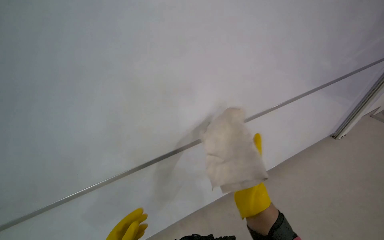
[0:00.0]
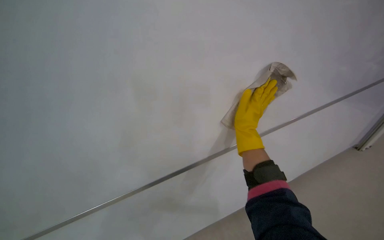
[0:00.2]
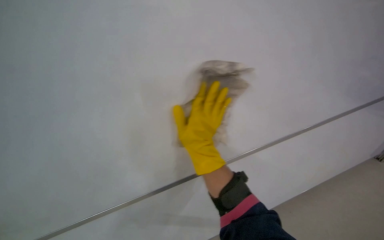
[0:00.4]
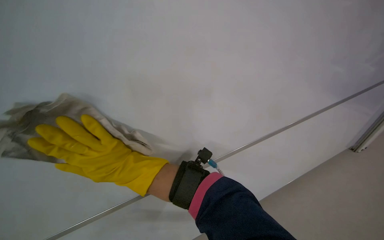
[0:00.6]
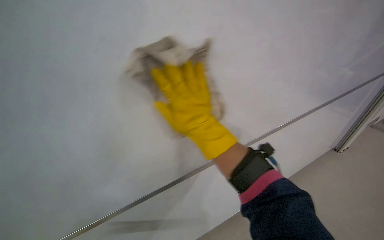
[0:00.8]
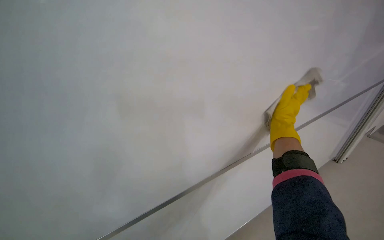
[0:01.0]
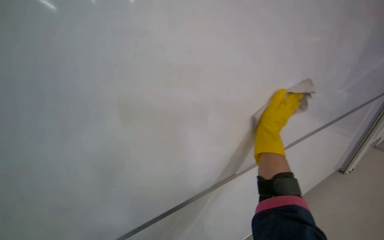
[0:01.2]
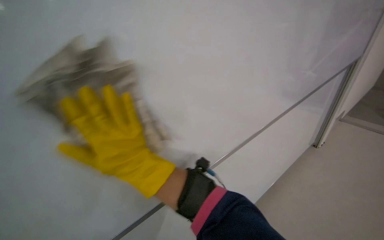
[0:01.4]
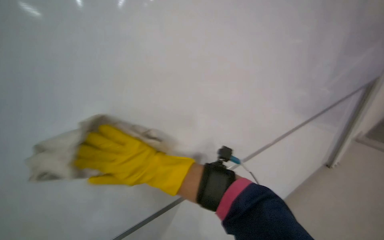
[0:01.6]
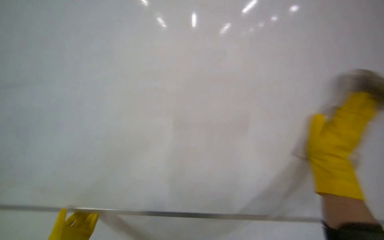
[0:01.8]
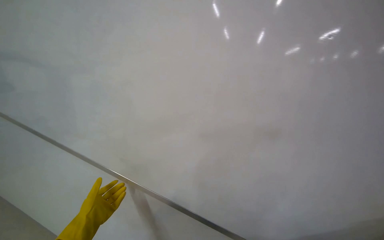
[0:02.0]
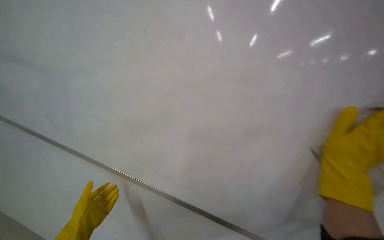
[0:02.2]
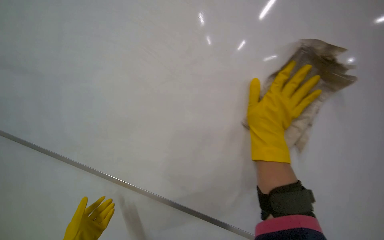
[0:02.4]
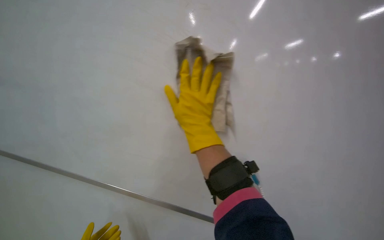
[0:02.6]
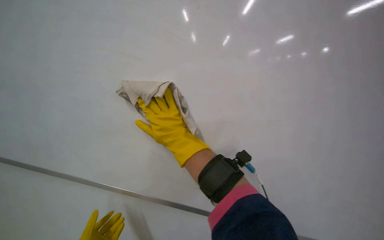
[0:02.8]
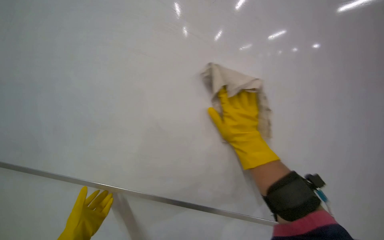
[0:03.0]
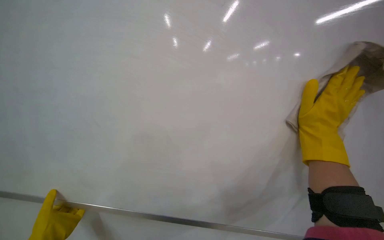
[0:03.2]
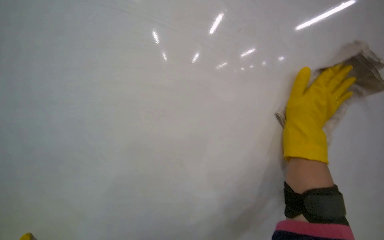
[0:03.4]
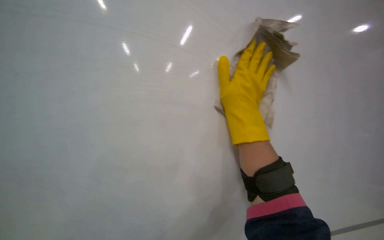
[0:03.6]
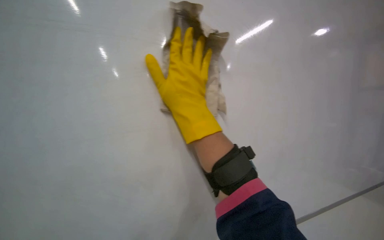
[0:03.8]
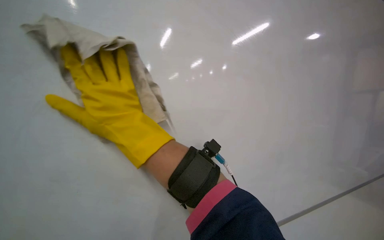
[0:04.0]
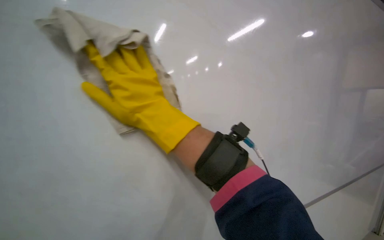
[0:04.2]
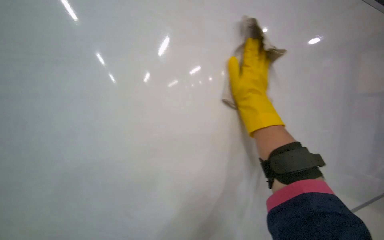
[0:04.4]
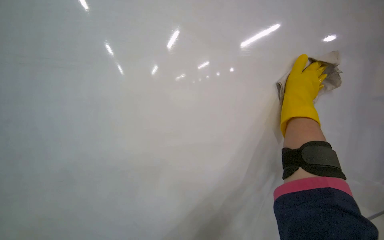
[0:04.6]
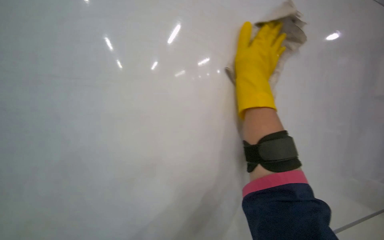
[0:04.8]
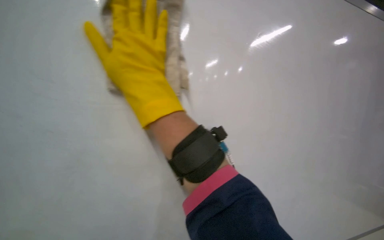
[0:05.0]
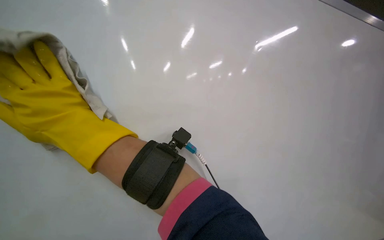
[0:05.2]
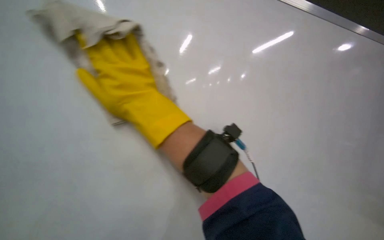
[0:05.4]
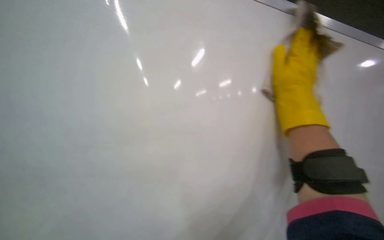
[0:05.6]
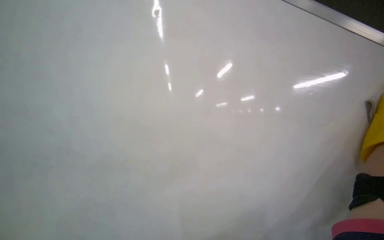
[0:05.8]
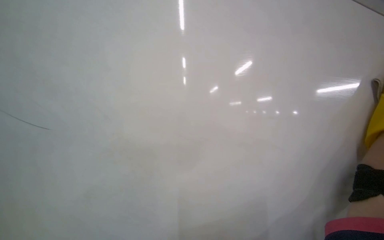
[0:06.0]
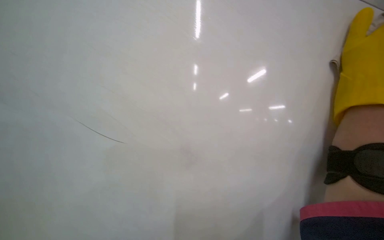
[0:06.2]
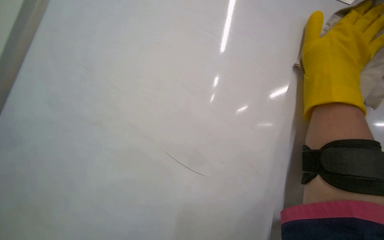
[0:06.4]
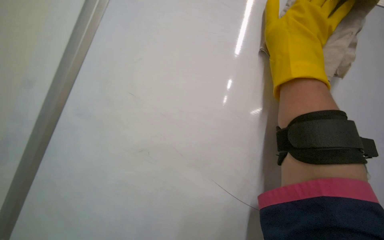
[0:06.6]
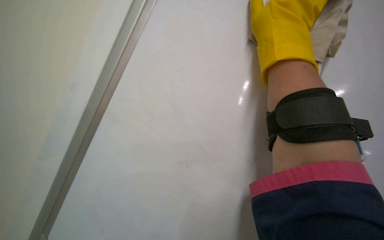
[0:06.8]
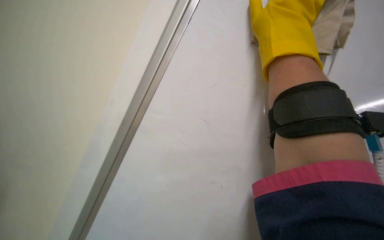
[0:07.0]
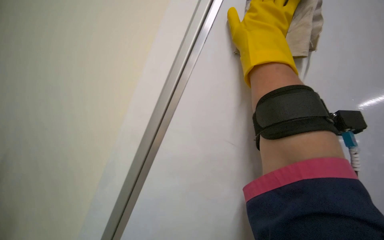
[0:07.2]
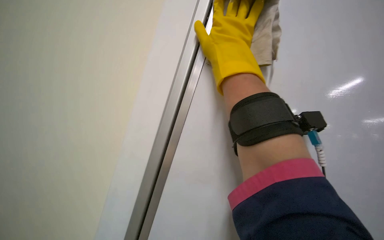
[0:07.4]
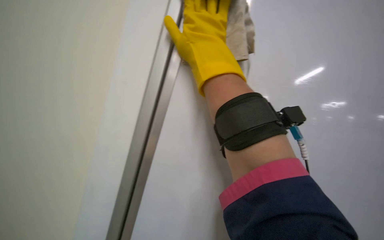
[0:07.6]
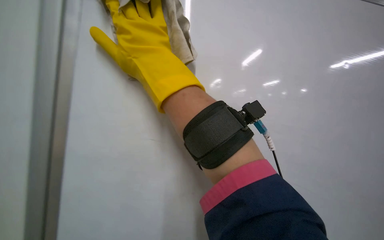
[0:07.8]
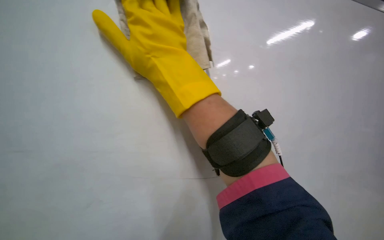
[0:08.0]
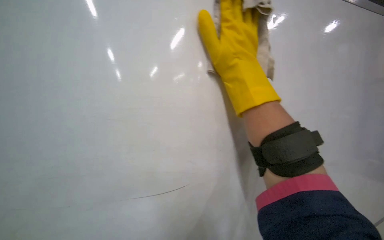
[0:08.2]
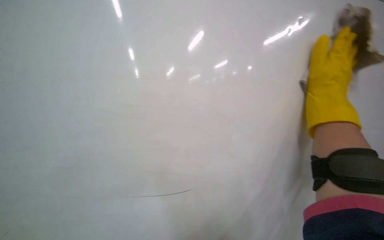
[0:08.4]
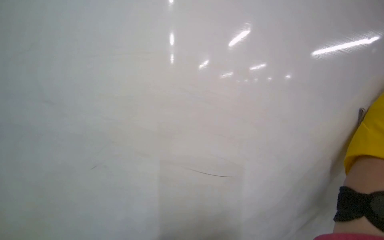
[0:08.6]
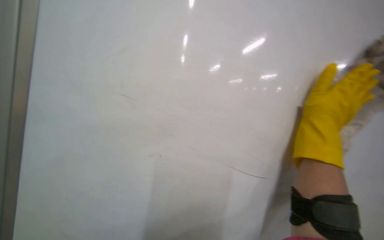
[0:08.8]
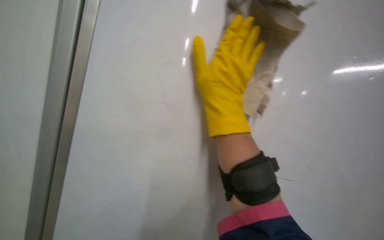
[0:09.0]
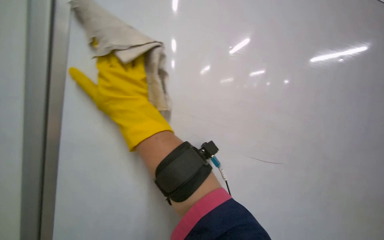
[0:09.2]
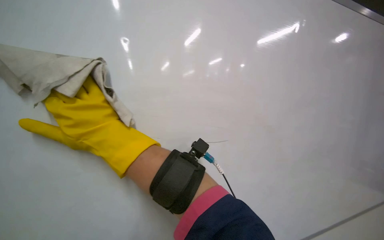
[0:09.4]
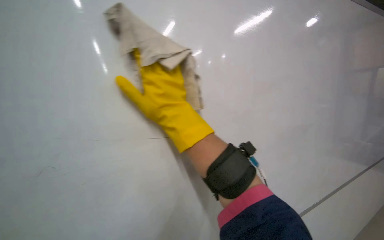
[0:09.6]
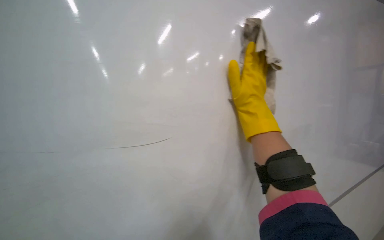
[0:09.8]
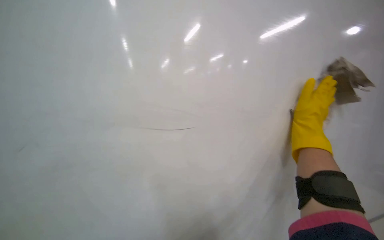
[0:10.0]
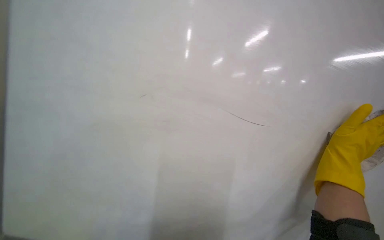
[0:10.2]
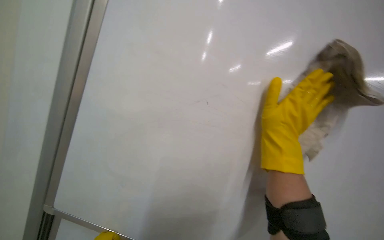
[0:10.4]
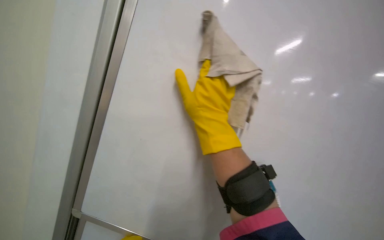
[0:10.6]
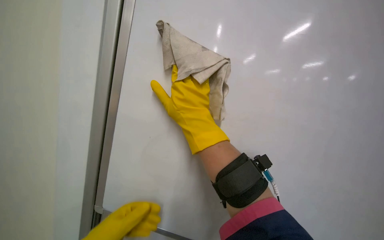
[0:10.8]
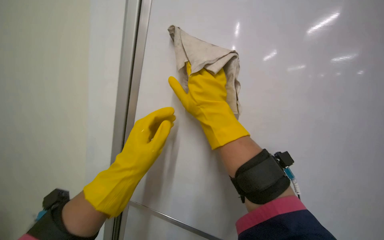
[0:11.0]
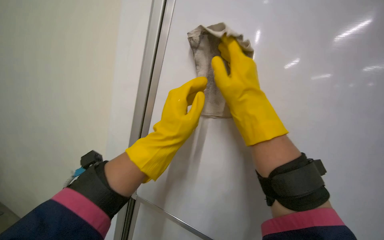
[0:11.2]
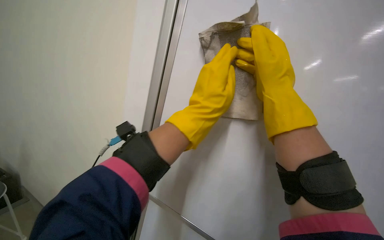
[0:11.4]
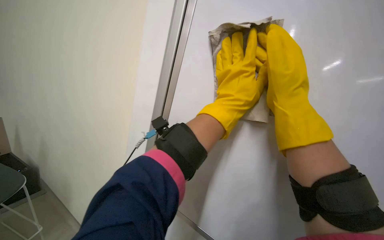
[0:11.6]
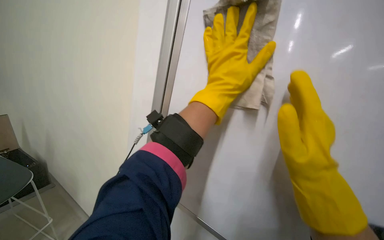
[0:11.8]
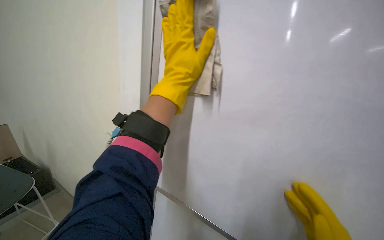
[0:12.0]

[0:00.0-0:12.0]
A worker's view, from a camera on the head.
Job: wiping surfaces.
The whole recording: Wiping whiteboard. The worker wipes the large white whiteboard surface with a cloth.
0:01.6 to 0:03.0: Everything in view rotates approximately 35 degrees counterclockwise.
0:07.6 to 0:09.0: Everything in view rotates some 25 degrees clockwise.
0:09.0 to 0:10.4: The head rotates some 20 degrees to the left. The camera pitches downward, by roughly 10 degrees.
0:10.4 to 0:12.0: The camera sweeps to the left, by approximately 20 degrees. The camera pitches downward, by approximately 15 degrees. The scene turns some 30 degrees counterclockwise in the picture.

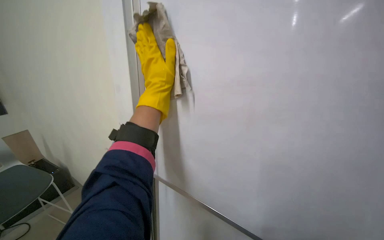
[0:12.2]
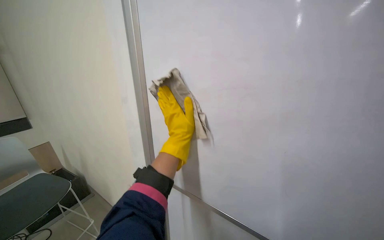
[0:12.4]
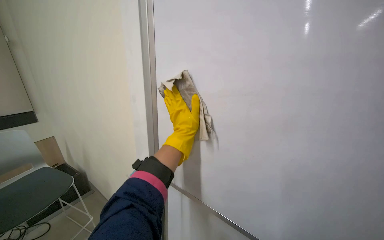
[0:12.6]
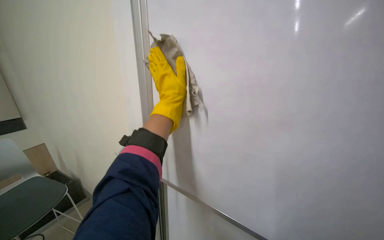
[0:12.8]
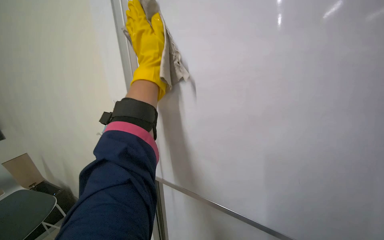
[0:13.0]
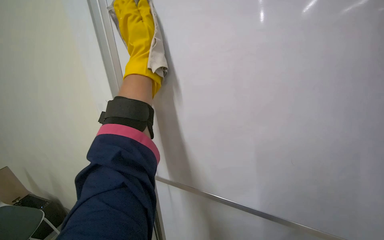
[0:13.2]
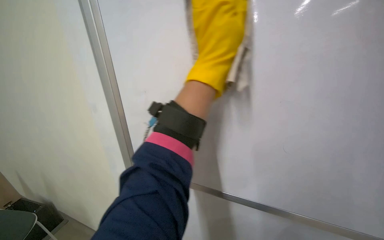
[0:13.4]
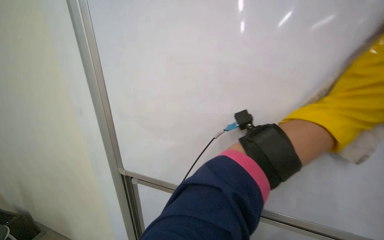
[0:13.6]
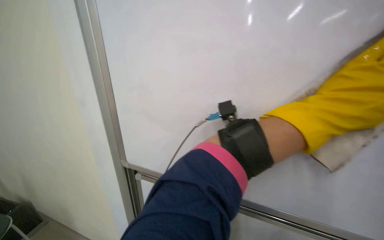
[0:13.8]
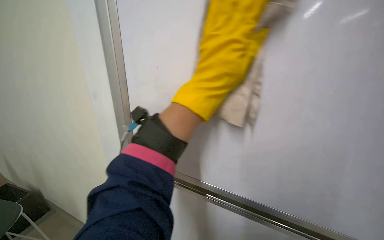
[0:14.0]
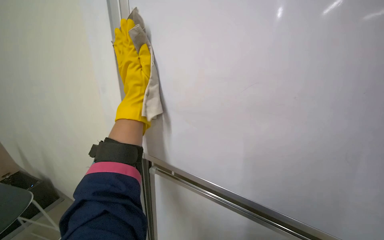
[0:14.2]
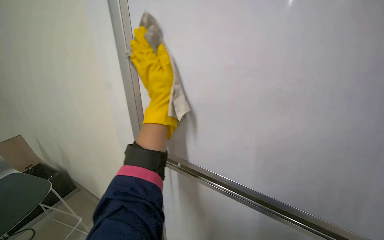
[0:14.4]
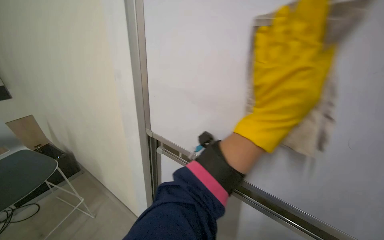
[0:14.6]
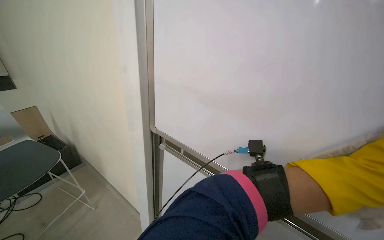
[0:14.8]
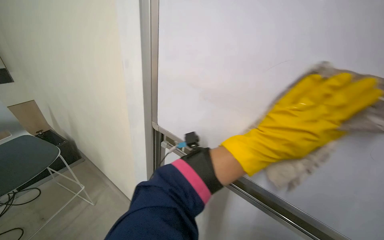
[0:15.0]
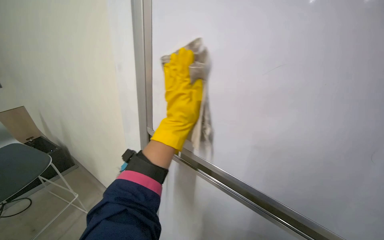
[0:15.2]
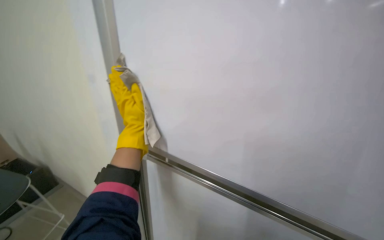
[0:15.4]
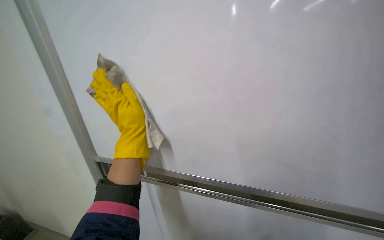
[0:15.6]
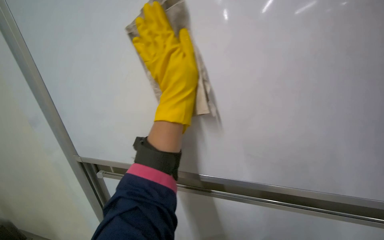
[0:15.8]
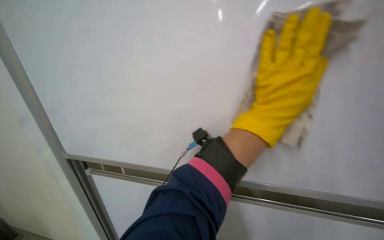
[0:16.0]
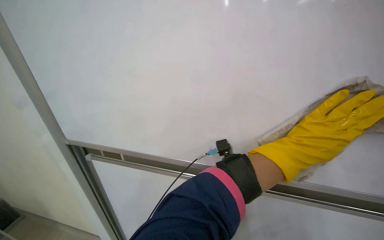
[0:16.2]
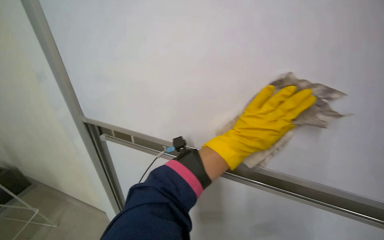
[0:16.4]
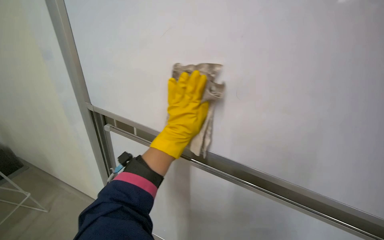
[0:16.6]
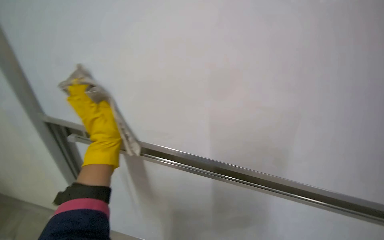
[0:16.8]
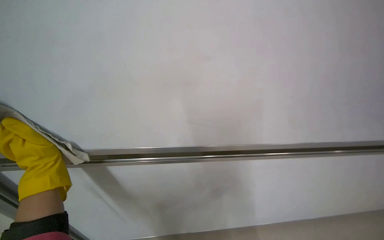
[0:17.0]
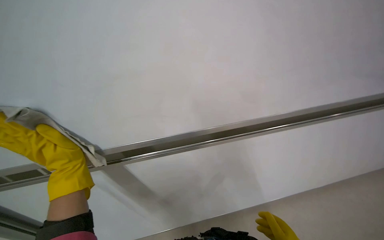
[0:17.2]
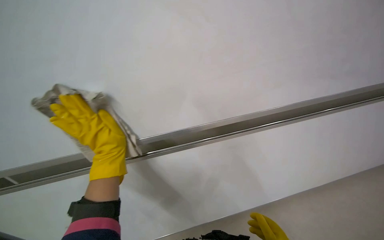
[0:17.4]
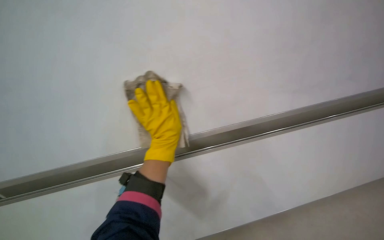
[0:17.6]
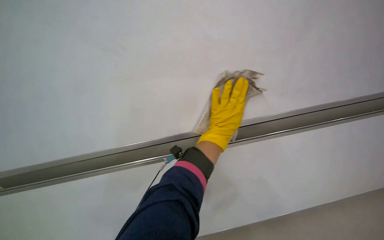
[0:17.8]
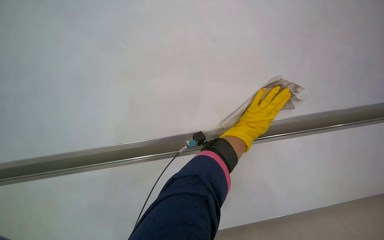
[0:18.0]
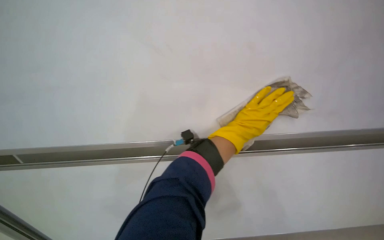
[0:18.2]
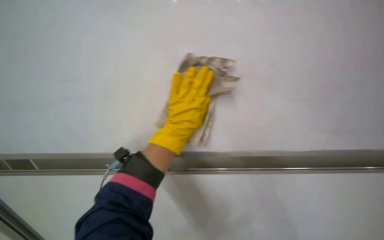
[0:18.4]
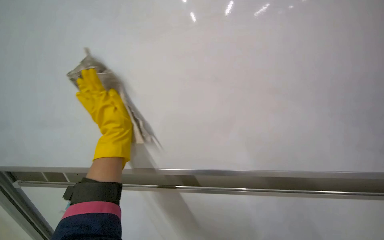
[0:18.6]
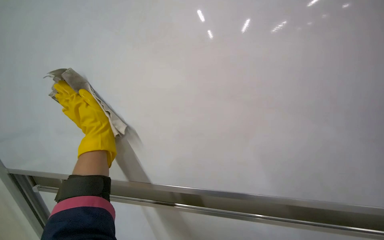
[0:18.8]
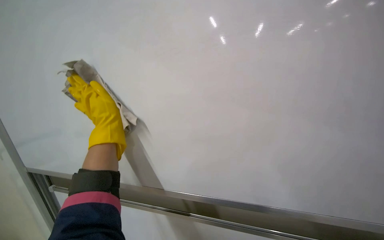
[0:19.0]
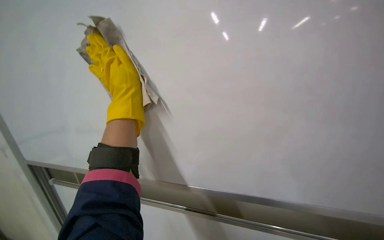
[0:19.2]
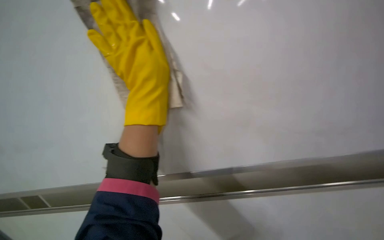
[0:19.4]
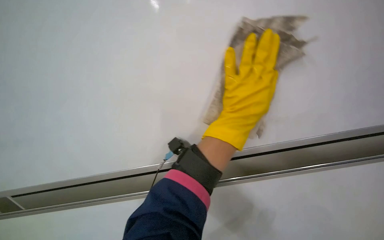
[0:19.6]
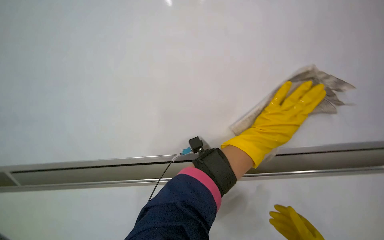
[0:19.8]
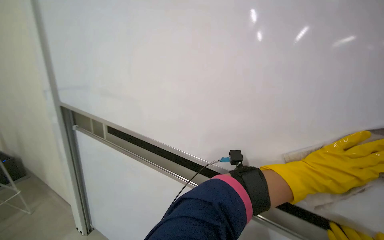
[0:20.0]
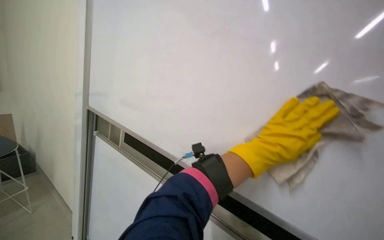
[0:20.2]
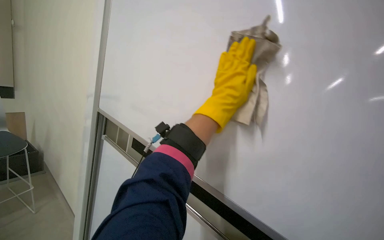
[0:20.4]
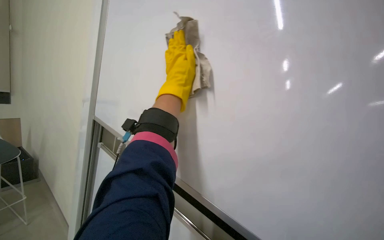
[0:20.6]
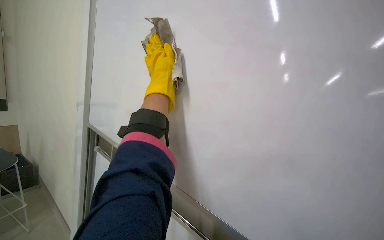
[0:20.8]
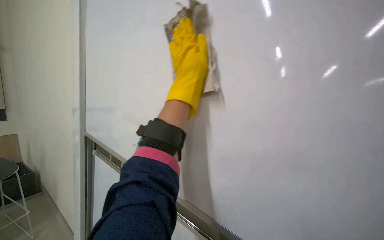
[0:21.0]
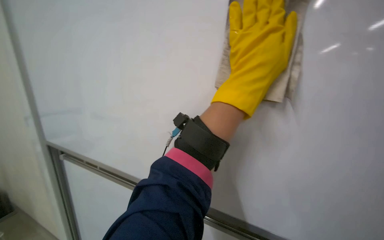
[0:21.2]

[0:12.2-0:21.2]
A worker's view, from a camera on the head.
Job: wiping surfaces.
The whole recording: Wiping whiteboard. The worker wipes the large white whiteboard surface with a cloth.
0:12.2 to 0:13.8: The view tips downward by approximately 20 degrees. The left hand moves to the right, roughly 60 cm.
0:13.8 to 0:15.2: The camera is aimed roughly 25 degrees further to the left. The camera pitches upward, by roughly 15 degrees.
0:15.2 to 0:16.6: The left hand travels to the right and back again, roughly 10 cm each way.
0:16.6 to 0:18.2: The camera is aimed about 25 degrees further to the right. The view tips downward by approximately 15 degrees. The left hand goes to the left and returns, about 20 cm each way.
0:19.8 to 0:21.2: The left hand goes left and right, approximately 35 cm each way, reversing 2 times.
